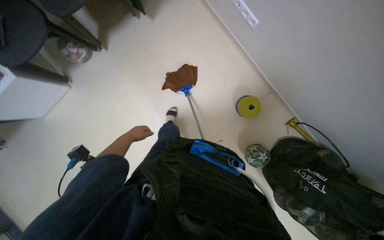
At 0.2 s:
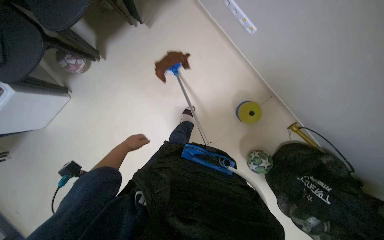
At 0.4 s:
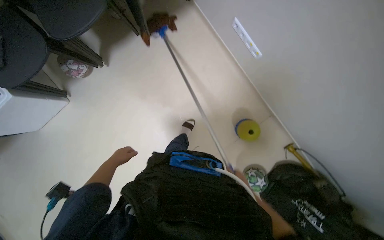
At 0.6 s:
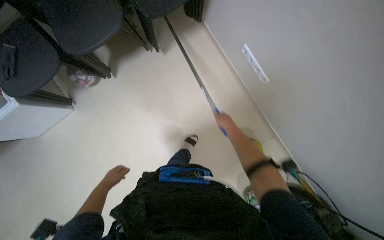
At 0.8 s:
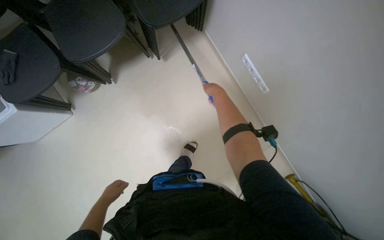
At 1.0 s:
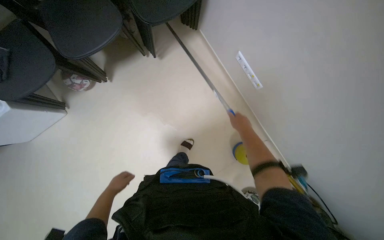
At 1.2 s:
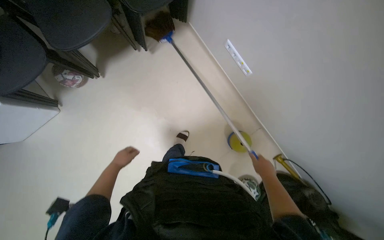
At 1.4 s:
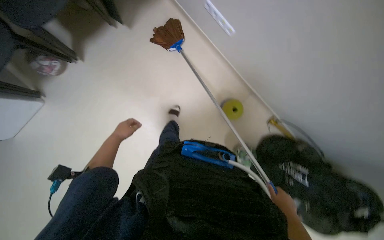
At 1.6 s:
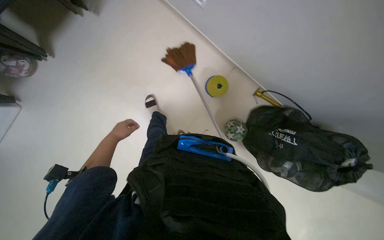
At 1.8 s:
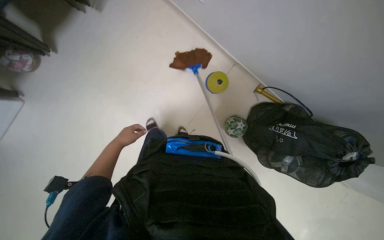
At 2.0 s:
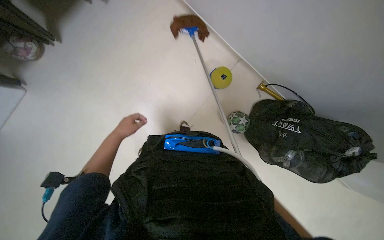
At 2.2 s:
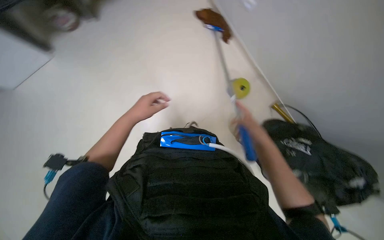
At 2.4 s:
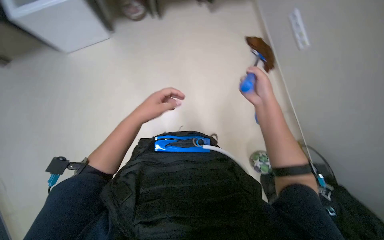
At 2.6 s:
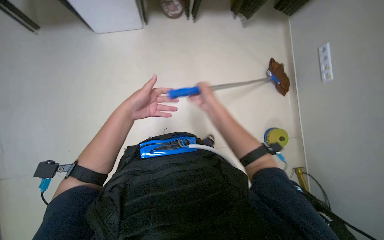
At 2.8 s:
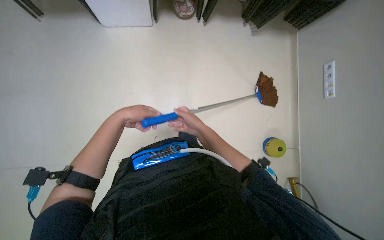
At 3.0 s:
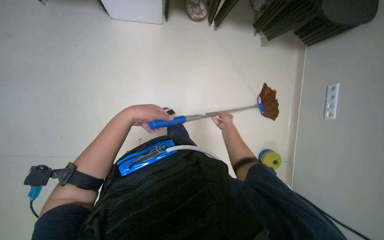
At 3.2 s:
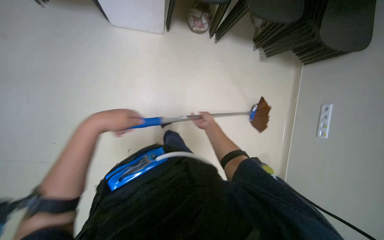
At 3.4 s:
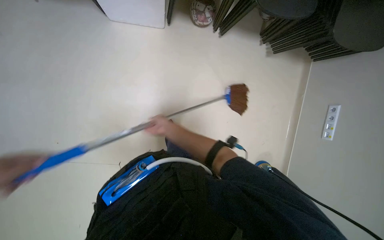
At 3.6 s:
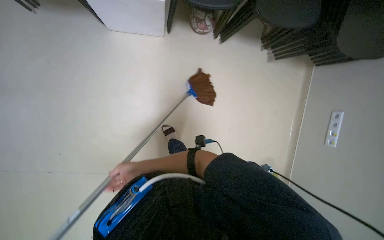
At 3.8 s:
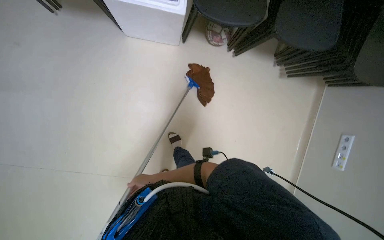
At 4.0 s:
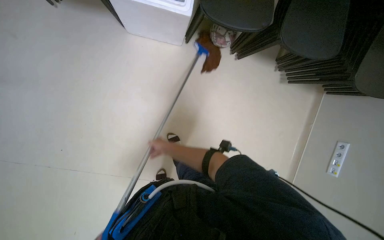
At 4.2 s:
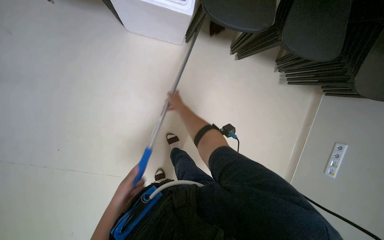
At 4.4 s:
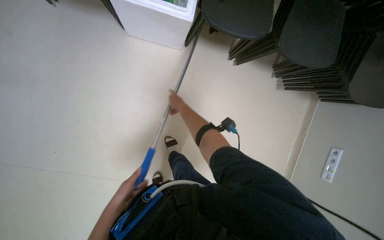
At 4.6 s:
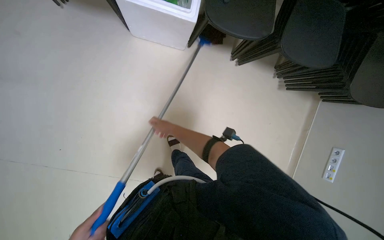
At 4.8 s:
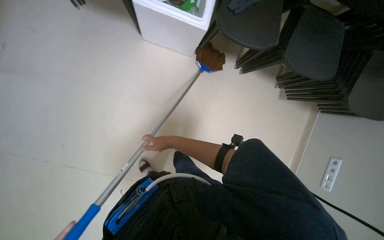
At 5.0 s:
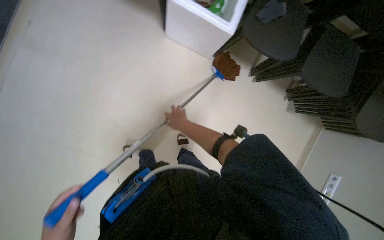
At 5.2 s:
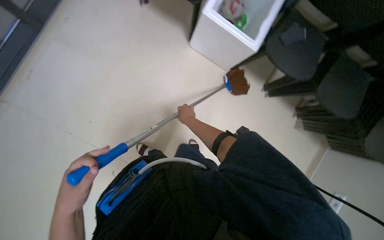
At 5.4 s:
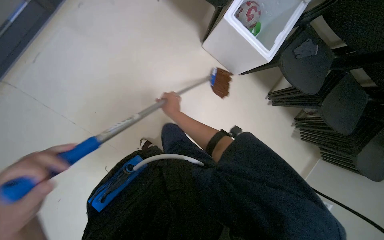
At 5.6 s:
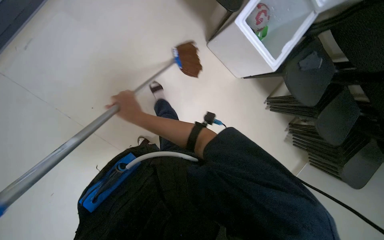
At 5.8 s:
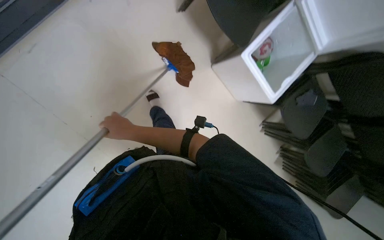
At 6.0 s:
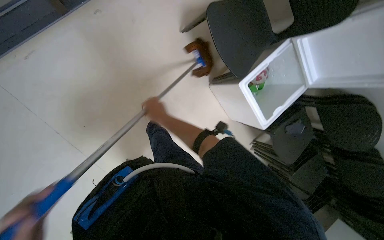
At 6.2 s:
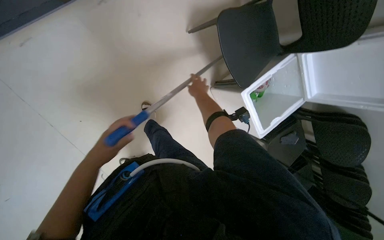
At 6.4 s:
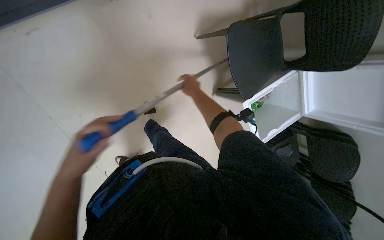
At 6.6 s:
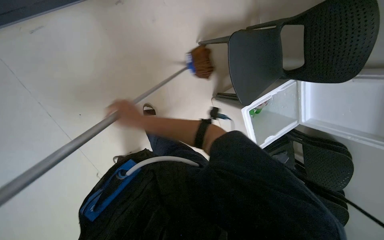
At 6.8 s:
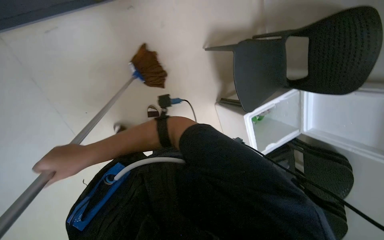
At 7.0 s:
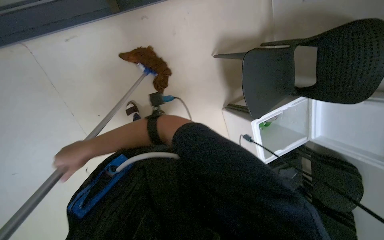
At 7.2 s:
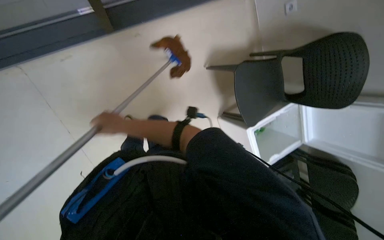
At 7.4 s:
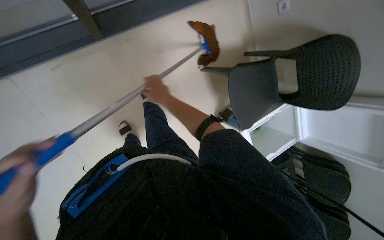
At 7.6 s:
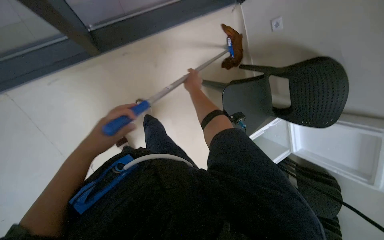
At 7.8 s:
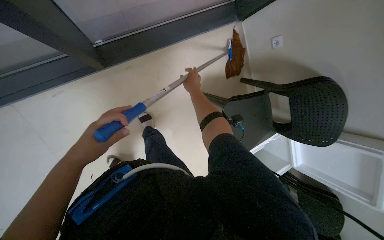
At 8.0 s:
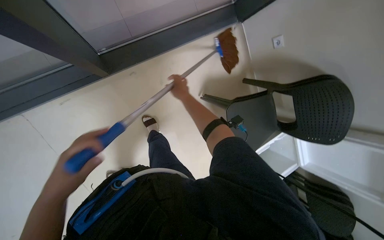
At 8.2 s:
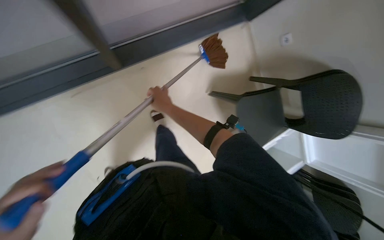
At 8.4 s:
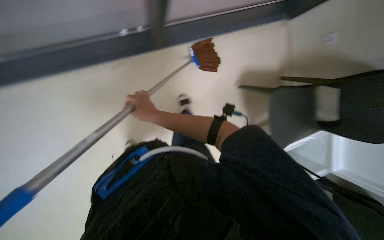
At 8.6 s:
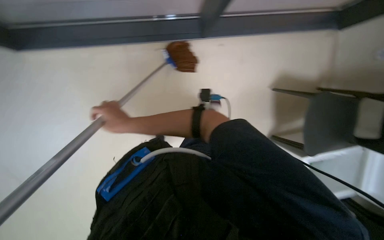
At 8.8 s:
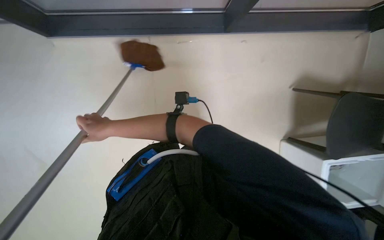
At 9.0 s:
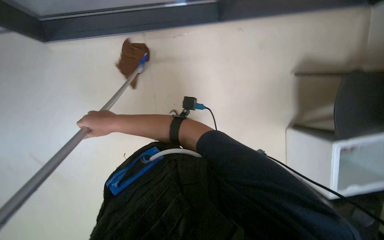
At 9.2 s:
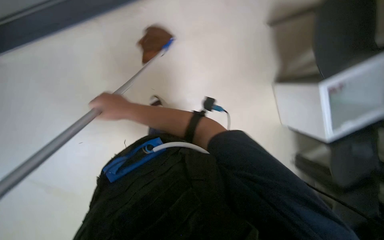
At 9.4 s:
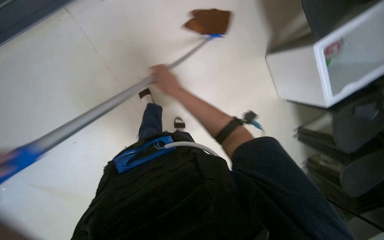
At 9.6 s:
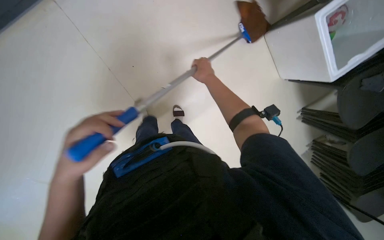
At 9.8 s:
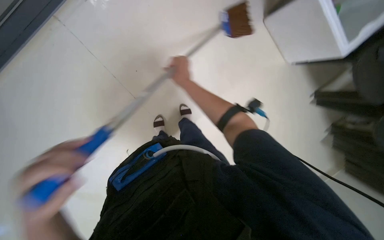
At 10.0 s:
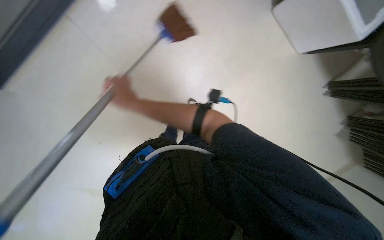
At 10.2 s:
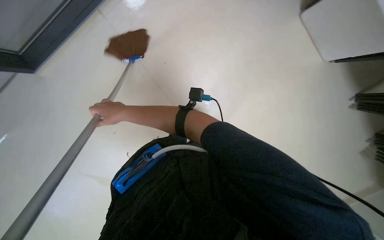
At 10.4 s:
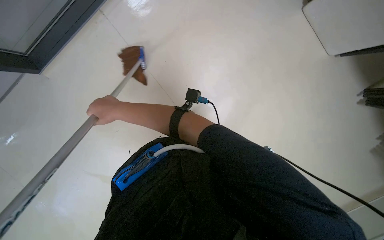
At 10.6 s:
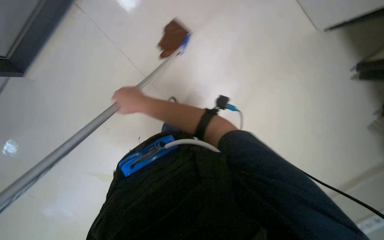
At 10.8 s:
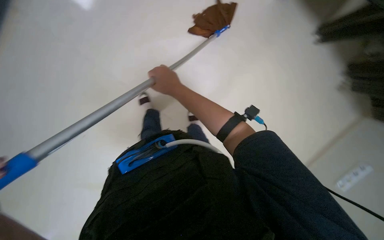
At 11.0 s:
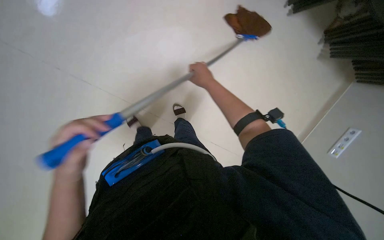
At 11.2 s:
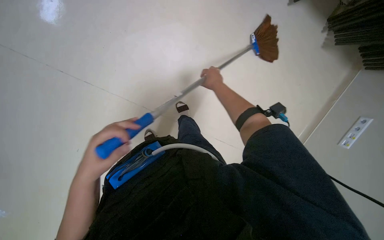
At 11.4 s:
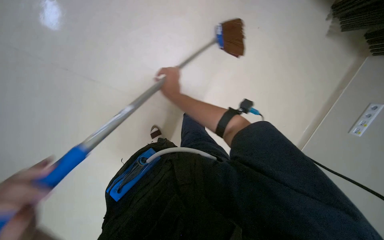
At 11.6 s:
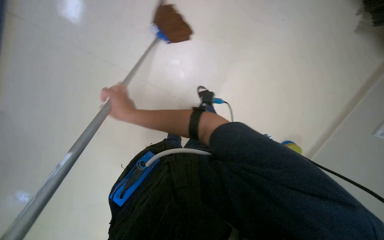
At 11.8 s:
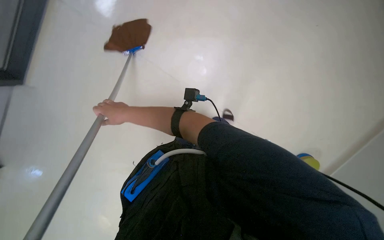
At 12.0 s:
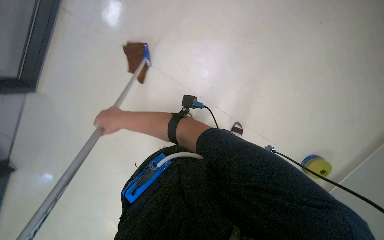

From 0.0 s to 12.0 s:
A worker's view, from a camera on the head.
Job: mopping floor.
The whole recording: Mopping office floor. The worker mops the office floor with a long-handled mop.
From 4.4 s to 6.0 s: The head travels approximately 60 cm. The scene turns roughly 45 degrees clockwise in the picture.
From 6.0 s to 7.6 s: The right hand goes left and right, approximately 30 cm each way, reversing 2 times.
From 9.0 s to 10.4 s: The camera is aimed approximately 15 degrees further to the left. The right hand travels to the right and back again, some 30 cm each way.
From 10.4 s to 12.0 s: The right hand reaches some 35 cm to the right, then returns.

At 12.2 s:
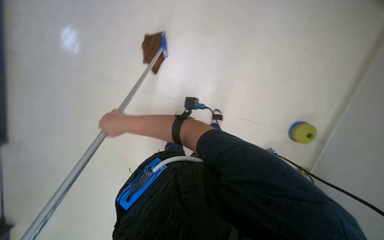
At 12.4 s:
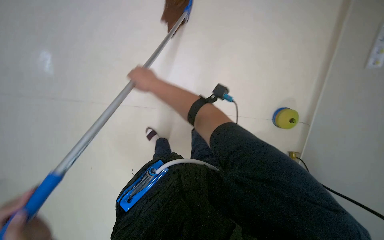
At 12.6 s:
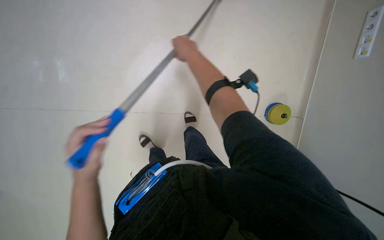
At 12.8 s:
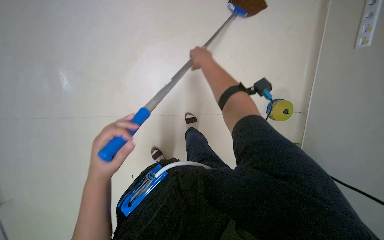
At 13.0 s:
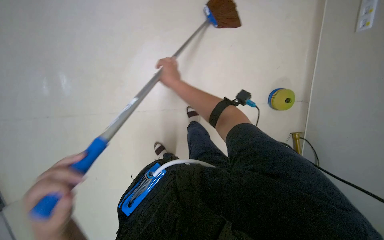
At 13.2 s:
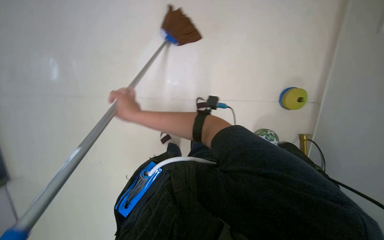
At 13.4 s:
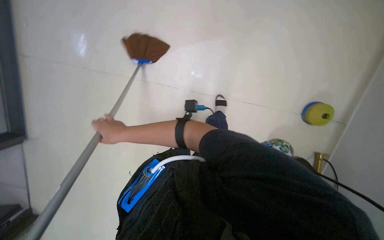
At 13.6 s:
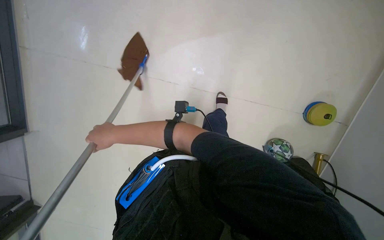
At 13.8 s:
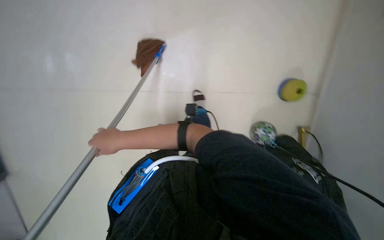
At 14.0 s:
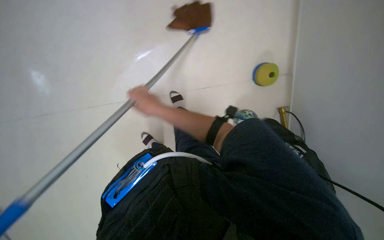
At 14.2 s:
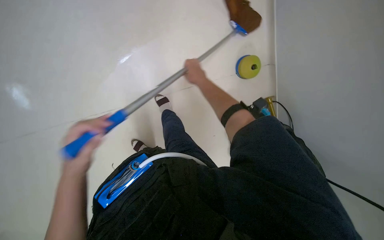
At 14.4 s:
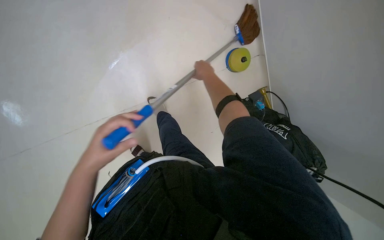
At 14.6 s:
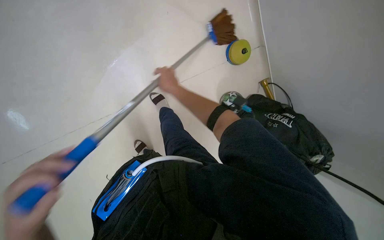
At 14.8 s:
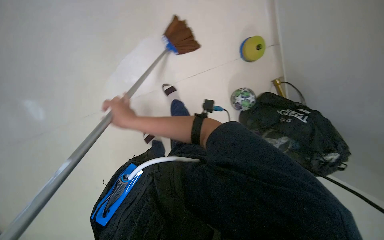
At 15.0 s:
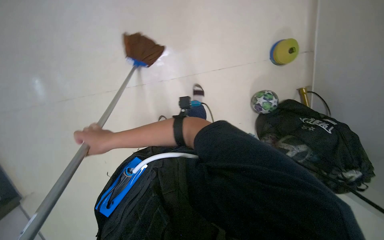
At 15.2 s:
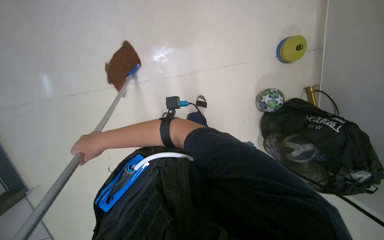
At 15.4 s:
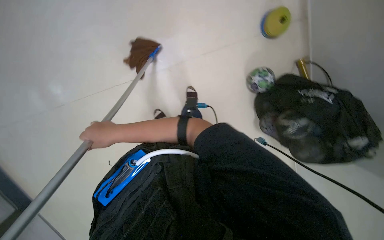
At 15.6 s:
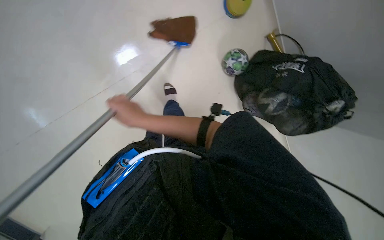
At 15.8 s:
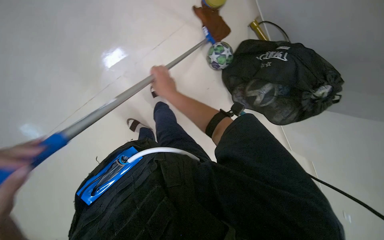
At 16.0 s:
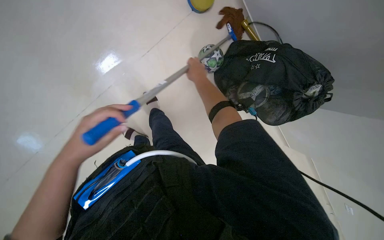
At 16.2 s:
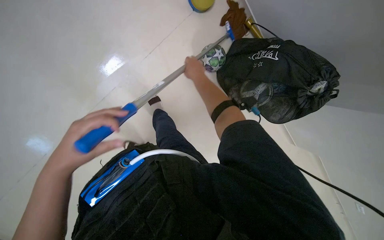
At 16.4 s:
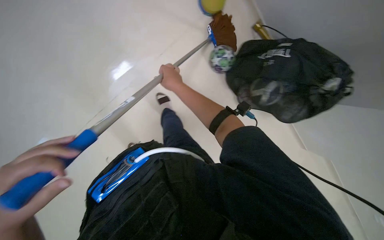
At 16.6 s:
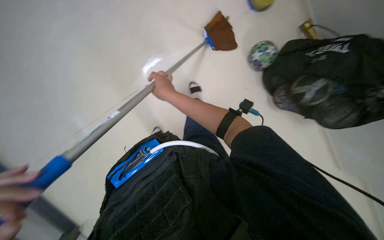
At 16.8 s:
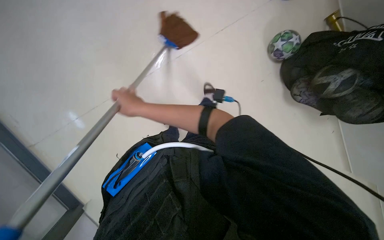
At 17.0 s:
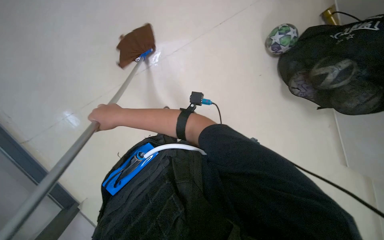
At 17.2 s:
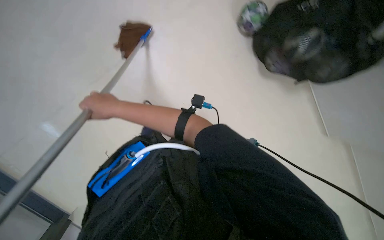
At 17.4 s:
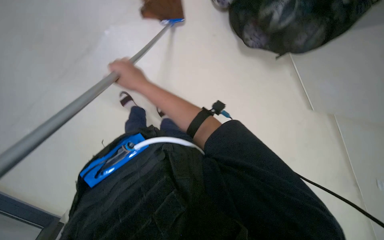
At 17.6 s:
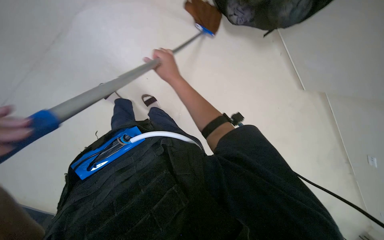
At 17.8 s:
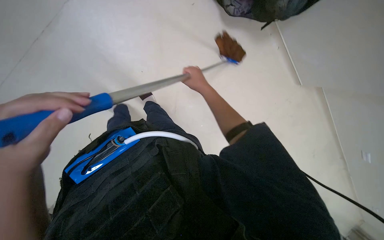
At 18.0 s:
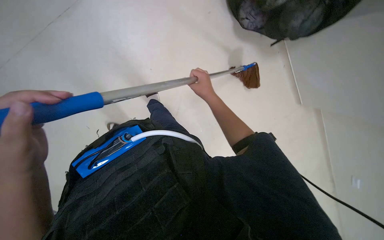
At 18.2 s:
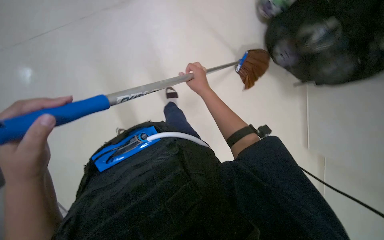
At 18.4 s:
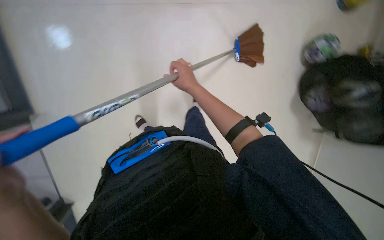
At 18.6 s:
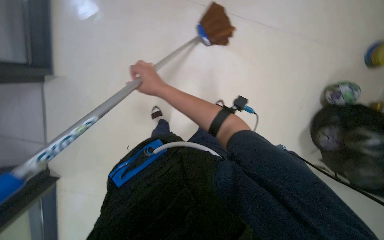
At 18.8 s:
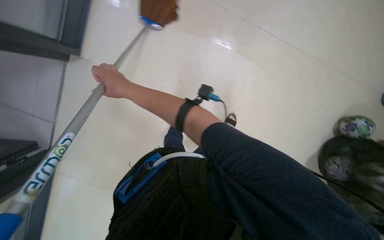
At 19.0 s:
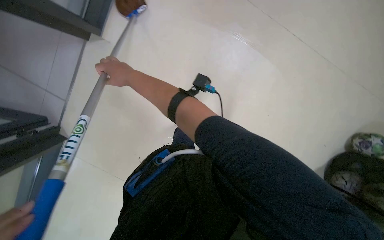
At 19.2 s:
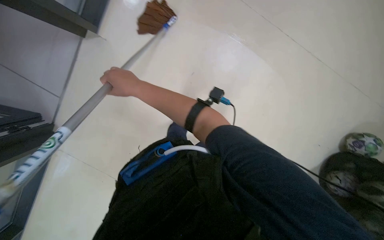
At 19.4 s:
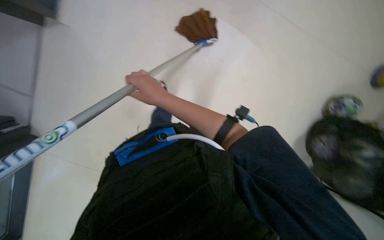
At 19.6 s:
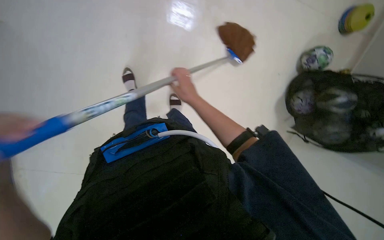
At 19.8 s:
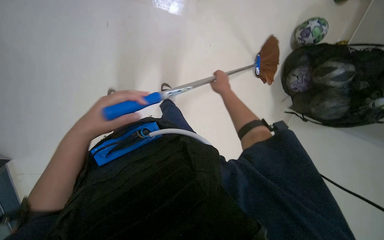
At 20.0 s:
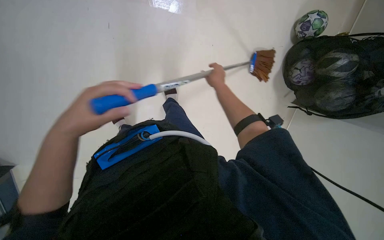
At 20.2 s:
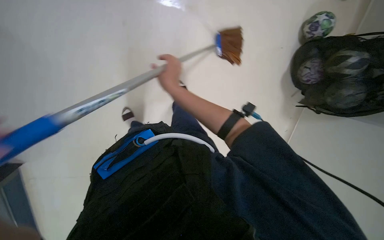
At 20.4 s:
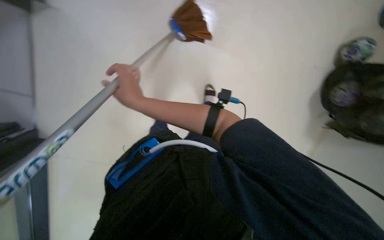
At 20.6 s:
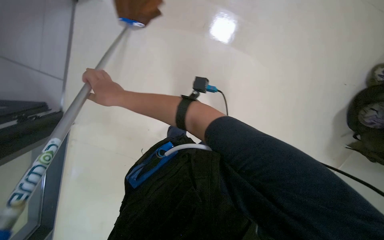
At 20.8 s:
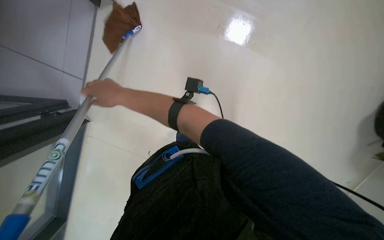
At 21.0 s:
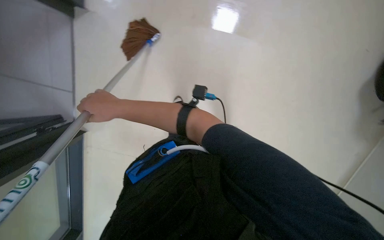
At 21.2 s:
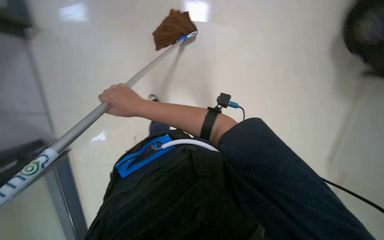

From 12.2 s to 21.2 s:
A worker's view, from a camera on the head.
Job: mopping floor.
The whole recording: Mopping office floor. The worker mops the office floor with a long-handled mop.
From 12.2 s to 13.8 s: The right hand travels to the right and back again, roughly 25 cm each way.
From 13.8 s to 15.2 s: The right hand travels to the right and back again, approximately 35 cm each way.
From 16.6 s to 18.2 s: The right hand moves to the right, about 20 cm.
From 18.2 s to 19.8 s: The right hand goes roughly 10 cm farther from the camera, and travels to the left and back again, about 25 cm each way.
From 19.8 s to 21.2 s: The camera travels to the left, approximately 40 cm.
